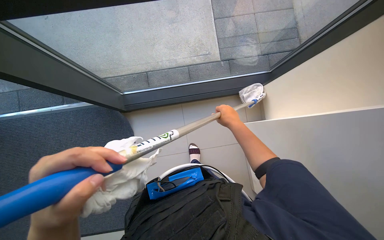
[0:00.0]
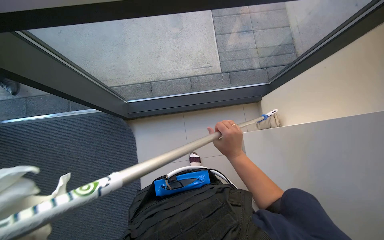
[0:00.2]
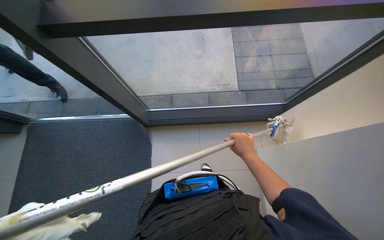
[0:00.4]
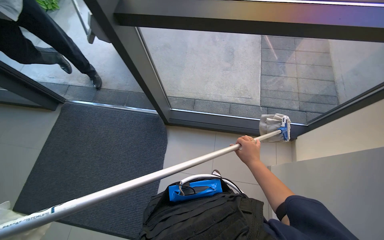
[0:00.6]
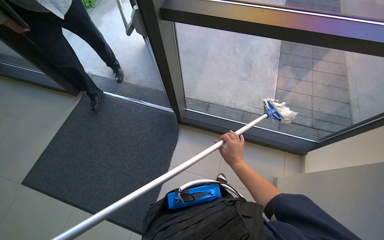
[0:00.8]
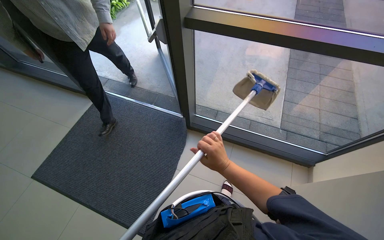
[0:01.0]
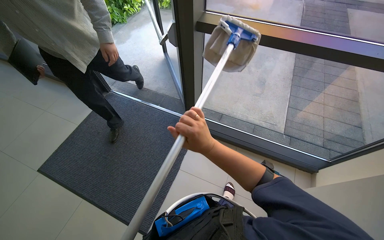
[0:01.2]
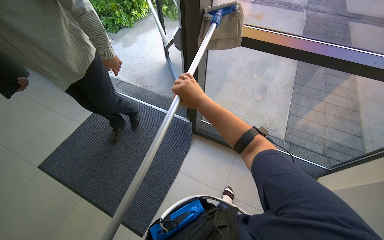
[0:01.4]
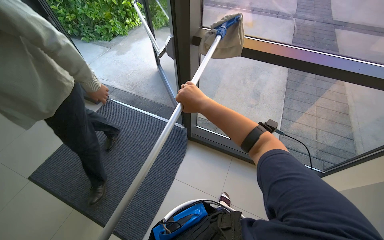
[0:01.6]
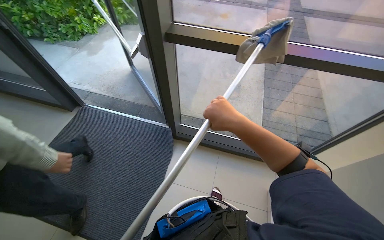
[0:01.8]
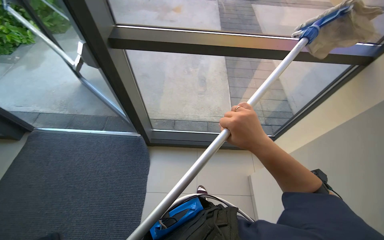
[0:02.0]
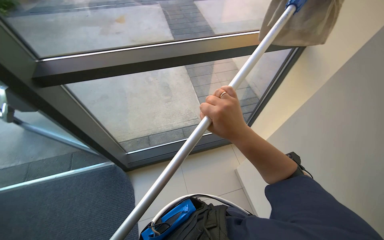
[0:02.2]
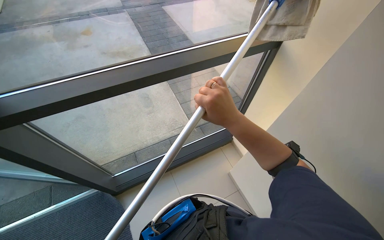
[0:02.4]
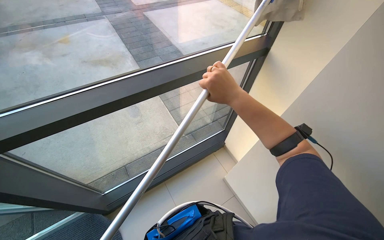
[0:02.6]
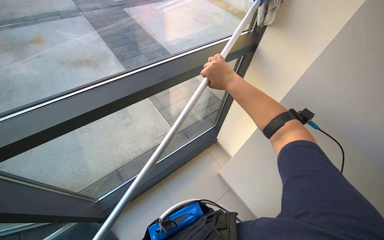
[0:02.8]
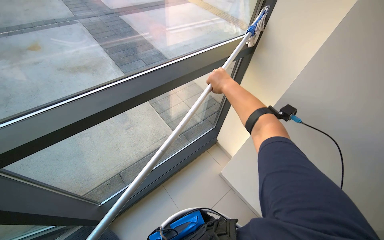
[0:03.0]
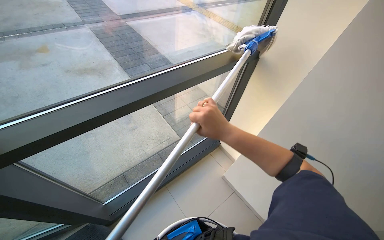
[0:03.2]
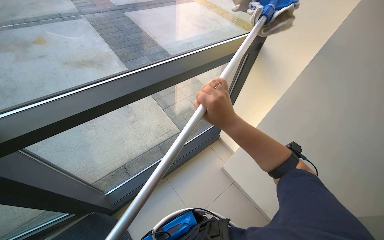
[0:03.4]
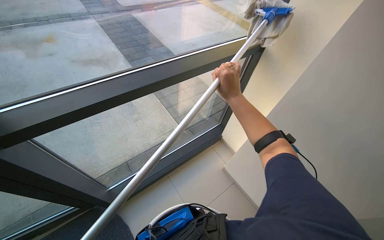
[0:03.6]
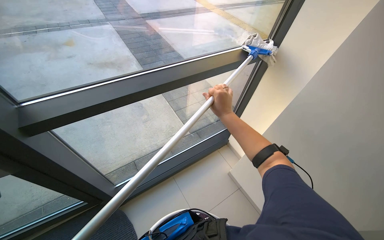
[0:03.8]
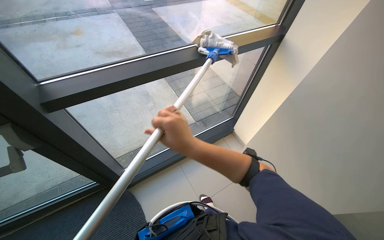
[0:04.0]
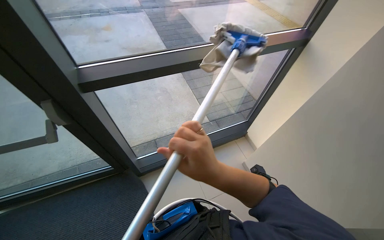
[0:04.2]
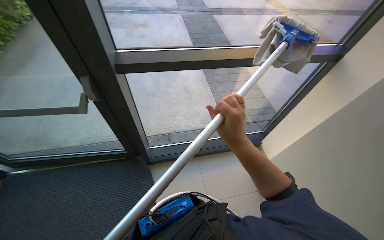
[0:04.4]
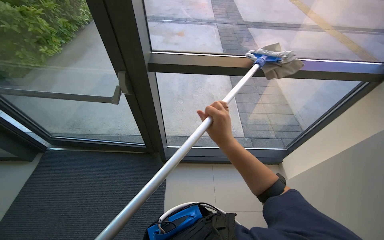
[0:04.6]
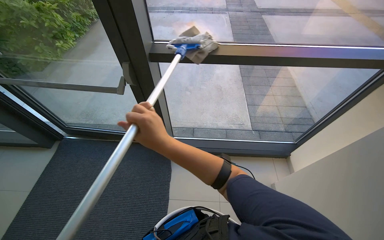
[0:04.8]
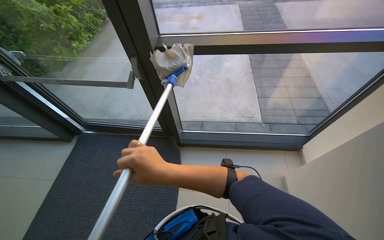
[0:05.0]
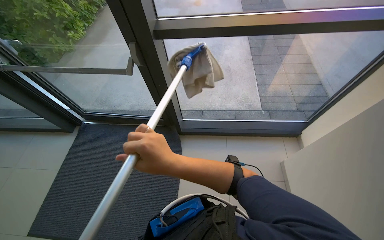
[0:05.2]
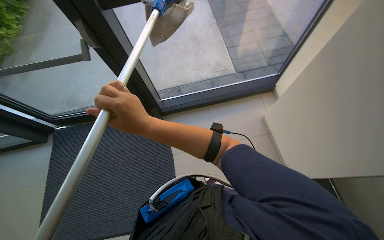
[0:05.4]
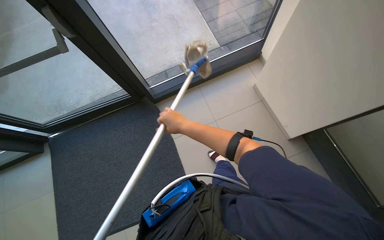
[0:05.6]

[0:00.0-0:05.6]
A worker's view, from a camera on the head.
Job: cleaning windows.
The whole recording: Cleaning glass windows. The worker cleans the glass windows with a long-handled tool and a cloth.
0:00.0 to 0:01.4: The head travels approximately 50 cm. The wearer's head swings some 35 degrees to the left. The view tips upward by roughly 30 degrees.
0:01.4 to 0:02.8: The wearer looks some 25 degrees further to the right. The right hand is displaced to the right by approximately 20 cm, and goes down the picture and returns, roughly 5 cm each way.
0:02.8 to 0:04.2: The right hand swings up and down the picture, approximately 25 cm each way, with 2 reversals.
0:04.2 to 0:05.6: The camera pitches downward, by approximately 15 degrees.

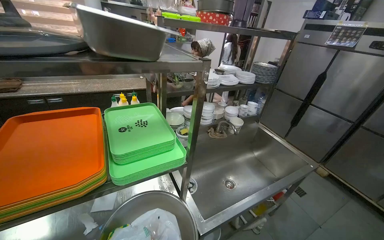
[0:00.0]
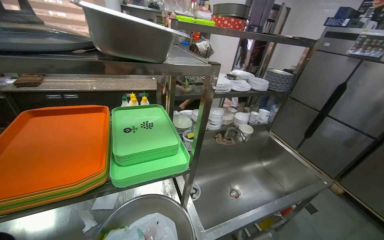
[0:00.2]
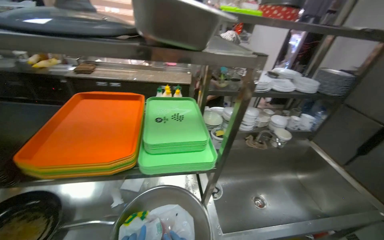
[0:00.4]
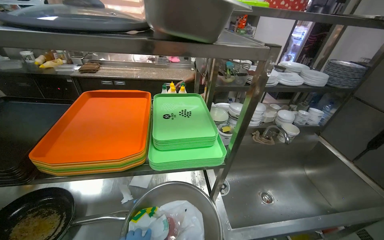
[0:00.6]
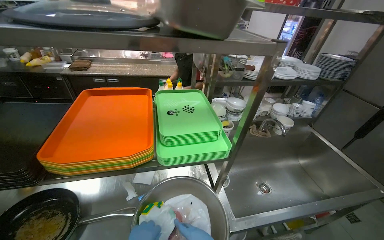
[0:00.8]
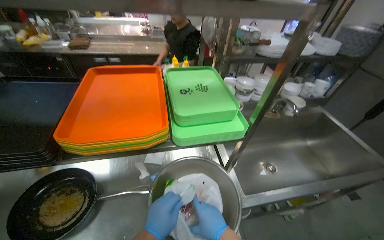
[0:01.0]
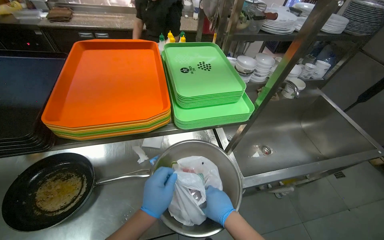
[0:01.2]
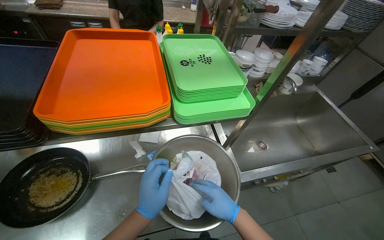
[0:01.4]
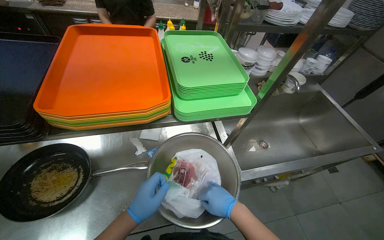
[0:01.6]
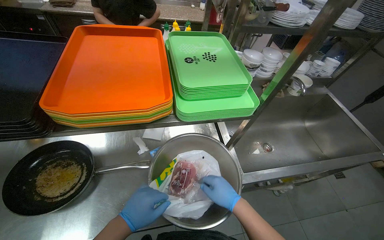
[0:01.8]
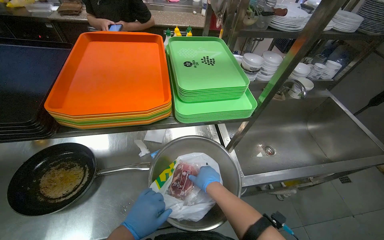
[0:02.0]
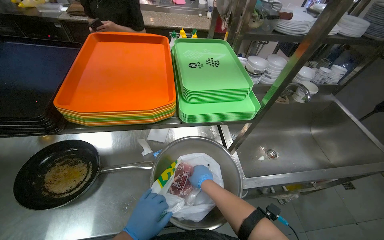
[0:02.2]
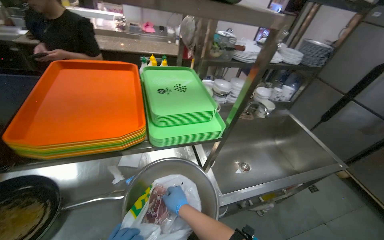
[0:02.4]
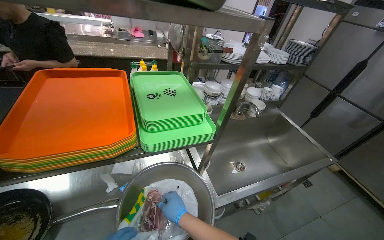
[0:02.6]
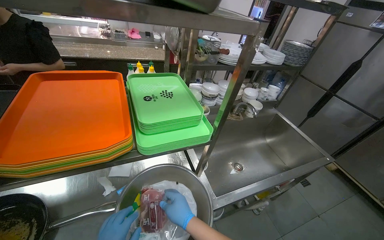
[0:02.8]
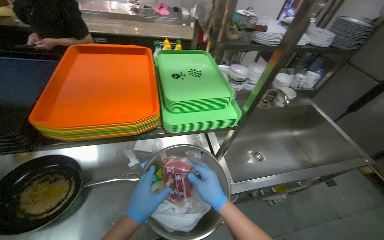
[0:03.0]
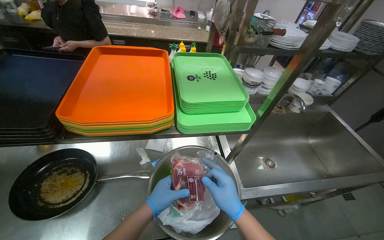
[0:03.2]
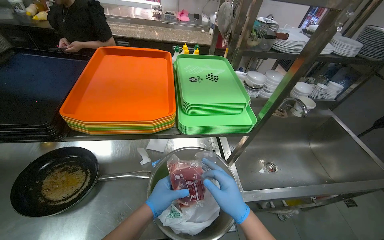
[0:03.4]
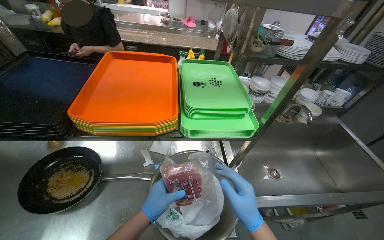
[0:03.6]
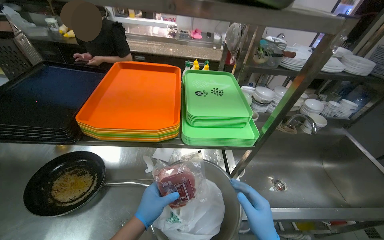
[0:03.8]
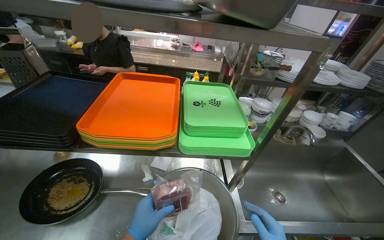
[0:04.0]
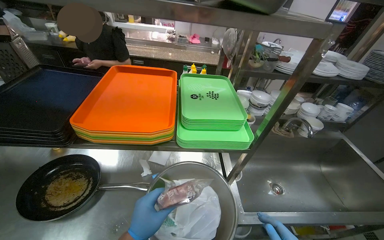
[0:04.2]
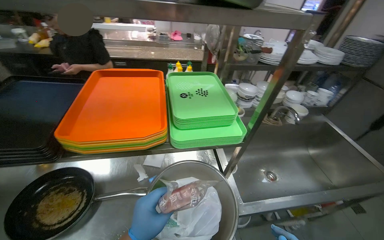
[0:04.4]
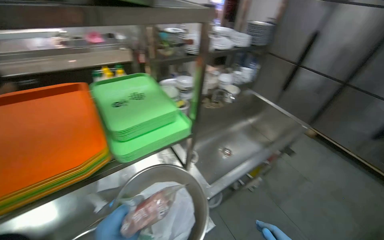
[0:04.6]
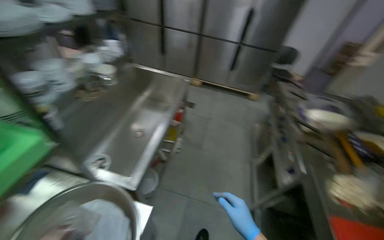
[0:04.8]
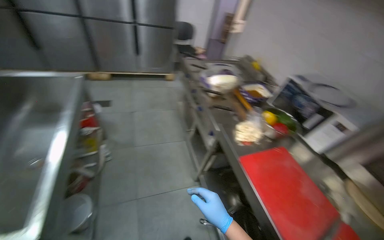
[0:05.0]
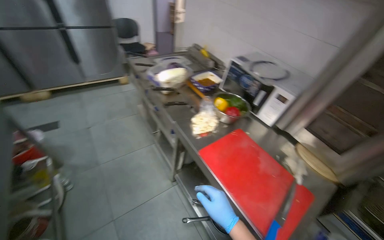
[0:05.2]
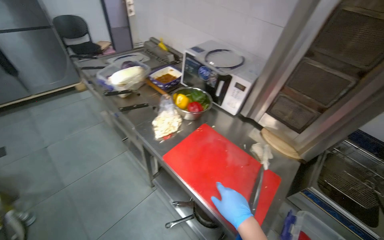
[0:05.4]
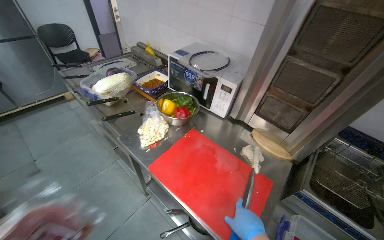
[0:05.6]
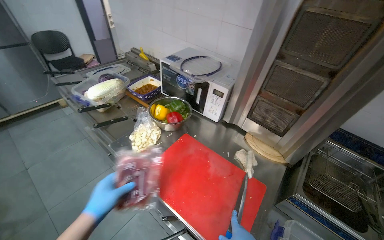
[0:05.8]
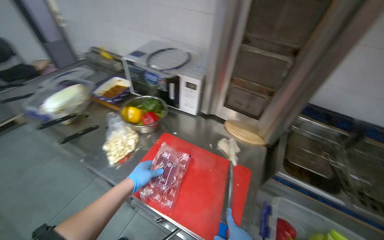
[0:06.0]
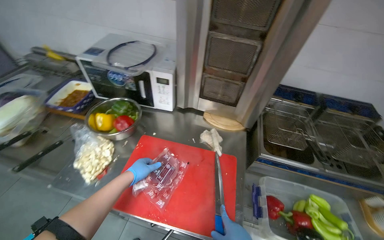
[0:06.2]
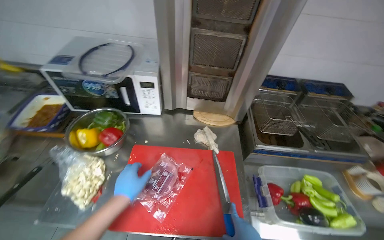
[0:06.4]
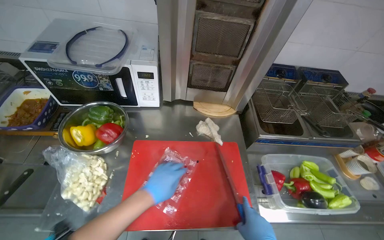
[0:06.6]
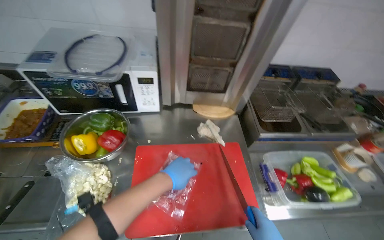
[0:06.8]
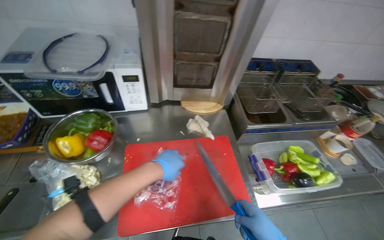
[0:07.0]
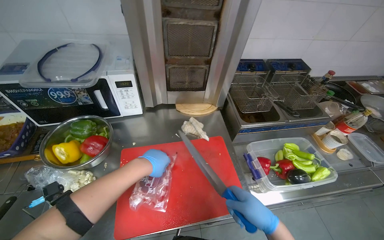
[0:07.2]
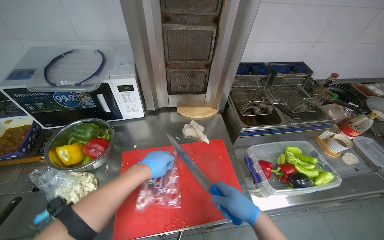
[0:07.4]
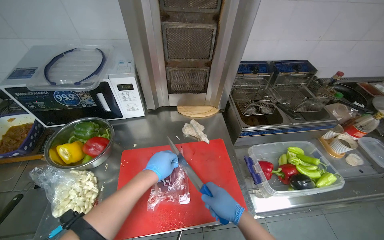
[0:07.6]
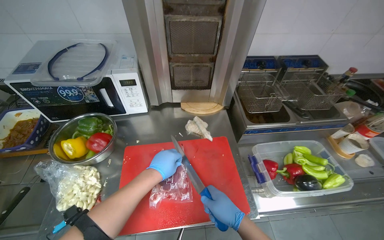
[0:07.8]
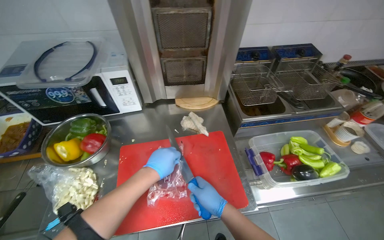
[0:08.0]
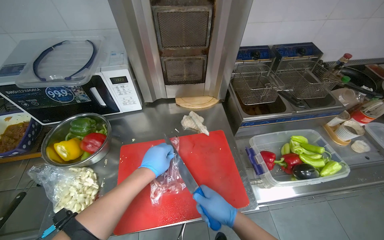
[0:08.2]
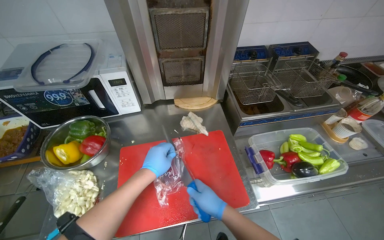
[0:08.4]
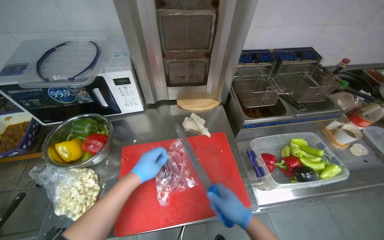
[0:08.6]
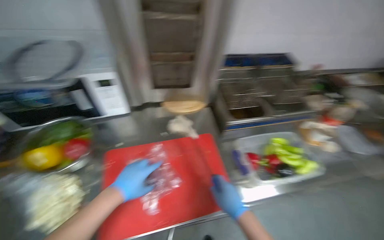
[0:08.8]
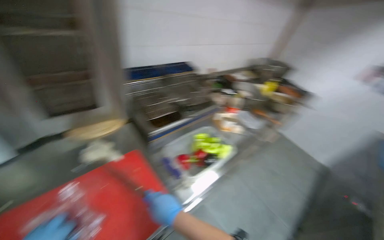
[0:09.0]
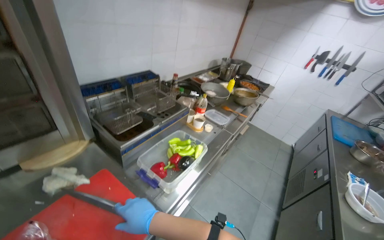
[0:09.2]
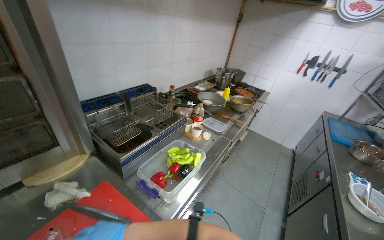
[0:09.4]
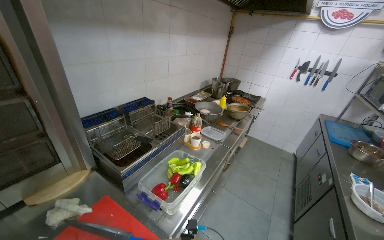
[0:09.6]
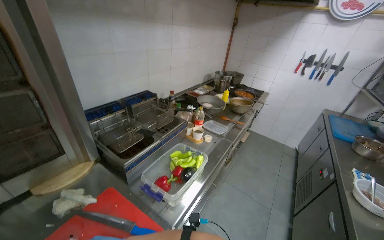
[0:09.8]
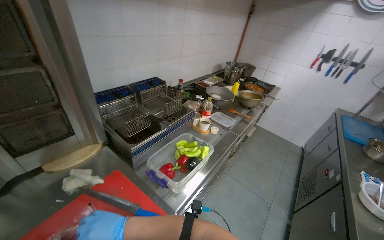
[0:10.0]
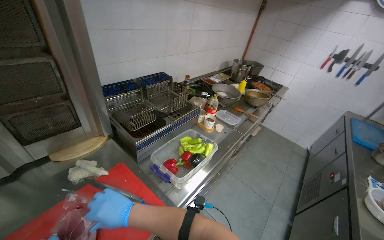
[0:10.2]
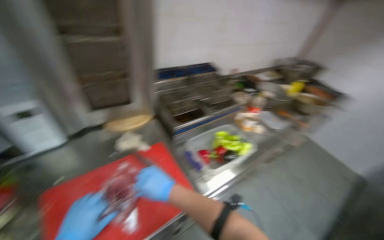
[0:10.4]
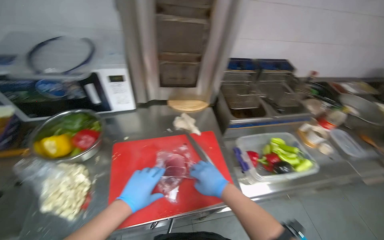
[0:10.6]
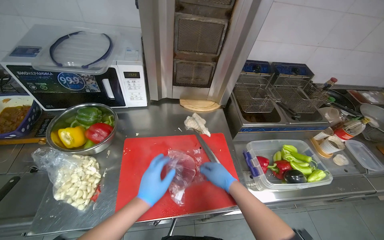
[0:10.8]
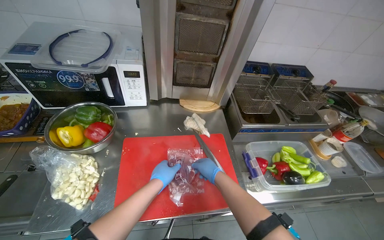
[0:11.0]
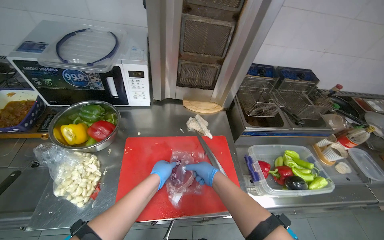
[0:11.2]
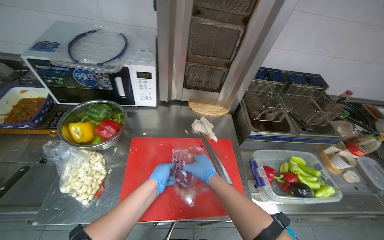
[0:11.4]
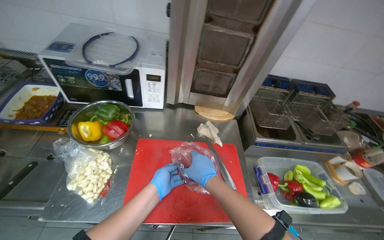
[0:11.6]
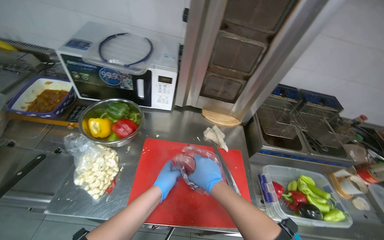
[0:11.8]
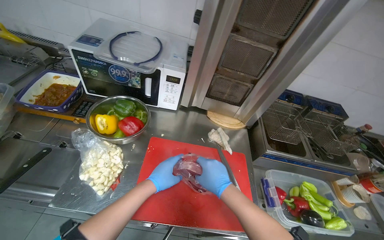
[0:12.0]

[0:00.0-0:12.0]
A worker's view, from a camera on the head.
Job: preparing food.
The whole recording: Unpacking and slicing meat. The worker unpacks vacuum-sealed meat and slices it on a cutting board.
0:00.0 to 0:01.6: The wearer looks approximately 20 degrees further downward.
0:01.6 to 0:03.0: The right hand reaches roughly 5 cm to the left, then returns.
0:06.0 to 0:07.6: The head turns to the right by roughly 35 degrees.
0:07.6 to 0:09.0: The wearer looks about 35 degrees further to the right.
0:10.4 to 0:12.0: The head turns to the left by roughly 40 degrees.

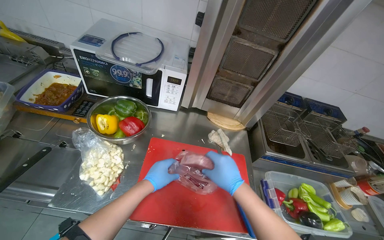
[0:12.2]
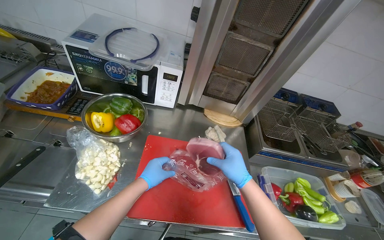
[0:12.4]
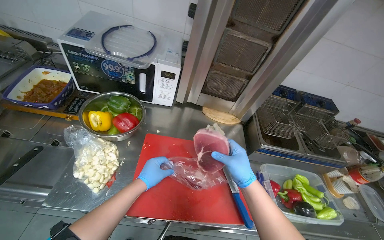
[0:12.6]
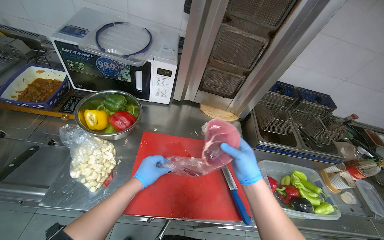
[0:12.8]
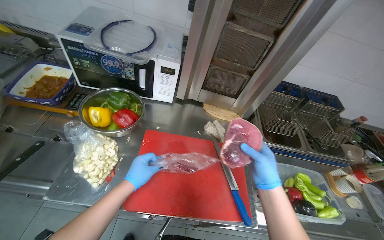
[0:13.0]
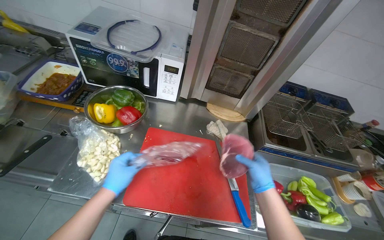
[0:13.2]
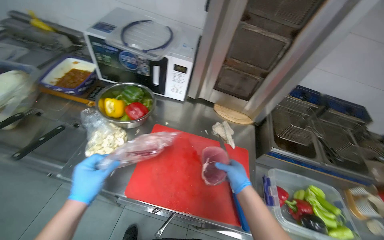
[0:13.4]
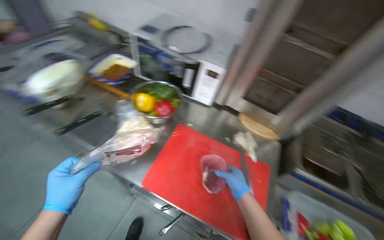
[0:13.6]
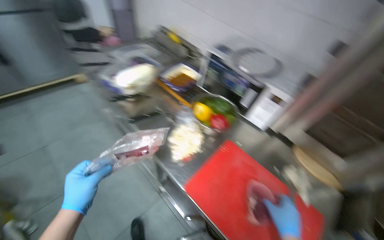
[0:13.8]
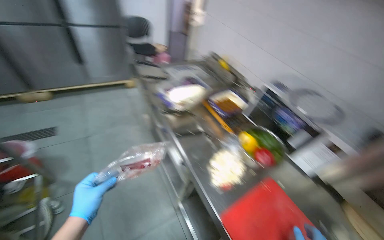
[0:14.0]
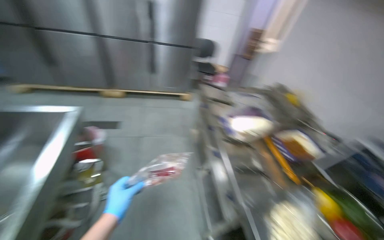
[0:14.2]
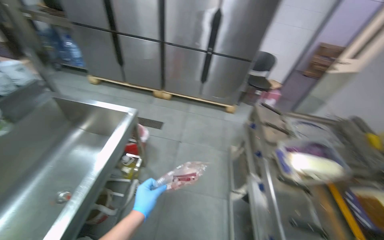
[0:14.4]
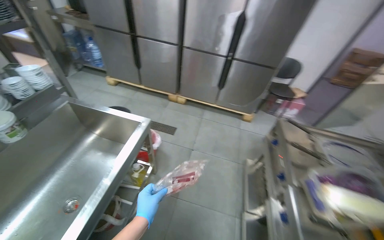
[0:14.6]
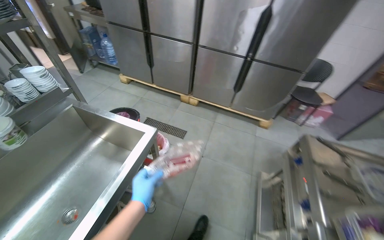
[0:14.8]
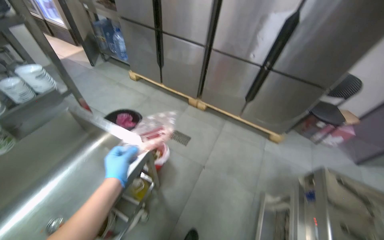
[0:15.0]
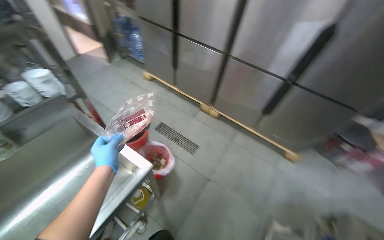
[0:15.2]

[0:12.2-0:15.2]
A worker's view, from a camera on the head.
Job: preparing food.
The whole recording: Unpacking and slicing meat. The worker unpacks vacuum-sealed meat and slices it on a cutting board.
0:12.2 to 0:13.8: The head turns to the left by about 40 degrees.
0:13.8 to 0:15.2: The camera travels some 90 cm. The head turns to the left by approximately 80 degrees. The wearer looks approximately 15 degrees further upward.
